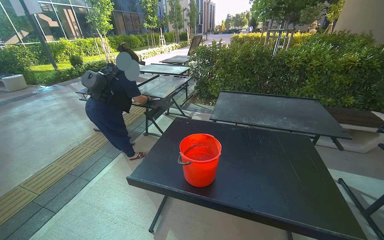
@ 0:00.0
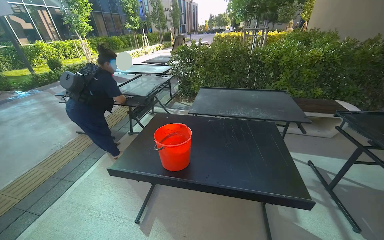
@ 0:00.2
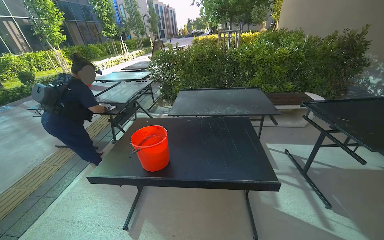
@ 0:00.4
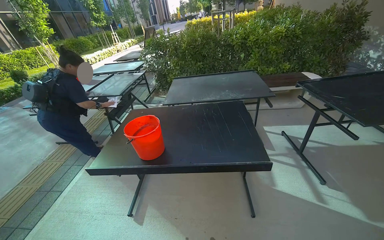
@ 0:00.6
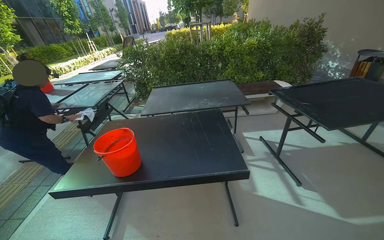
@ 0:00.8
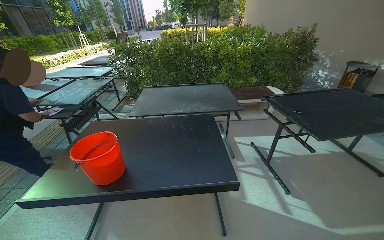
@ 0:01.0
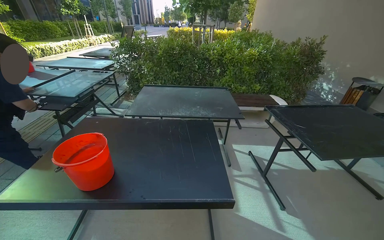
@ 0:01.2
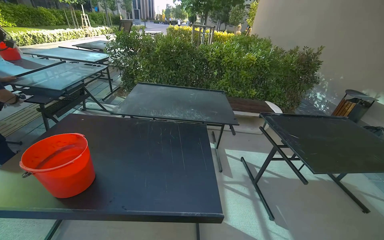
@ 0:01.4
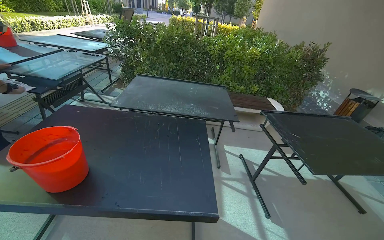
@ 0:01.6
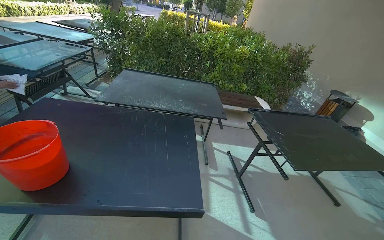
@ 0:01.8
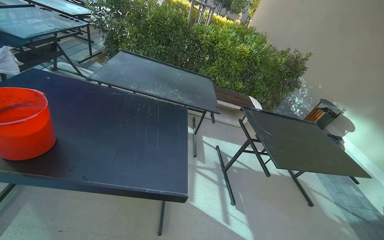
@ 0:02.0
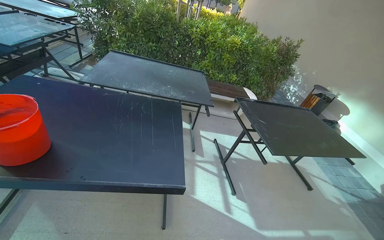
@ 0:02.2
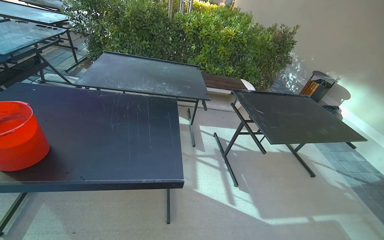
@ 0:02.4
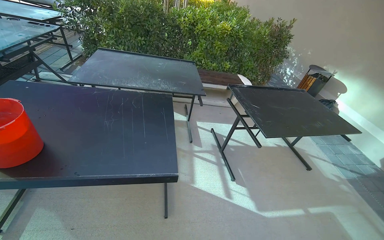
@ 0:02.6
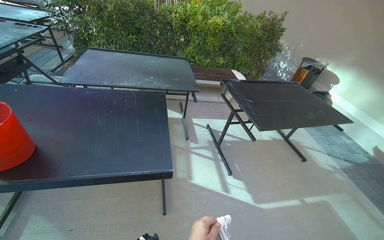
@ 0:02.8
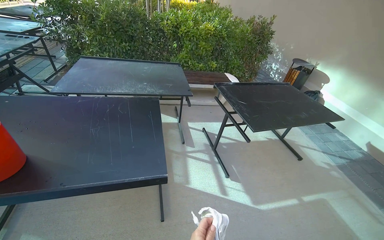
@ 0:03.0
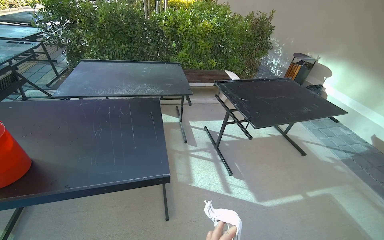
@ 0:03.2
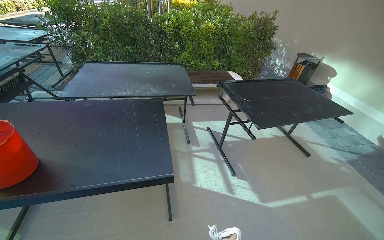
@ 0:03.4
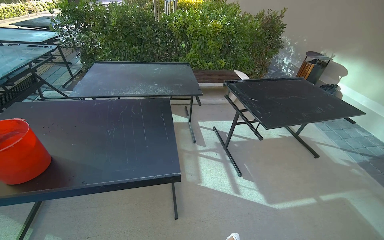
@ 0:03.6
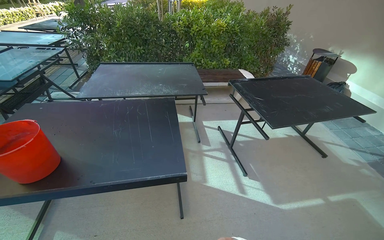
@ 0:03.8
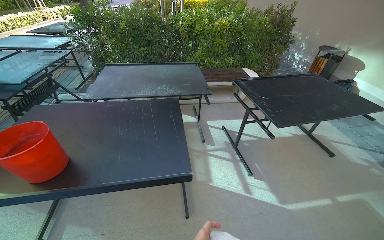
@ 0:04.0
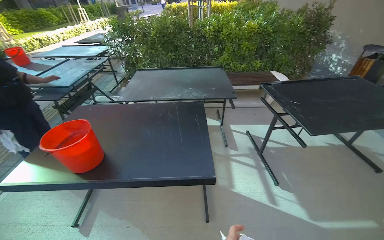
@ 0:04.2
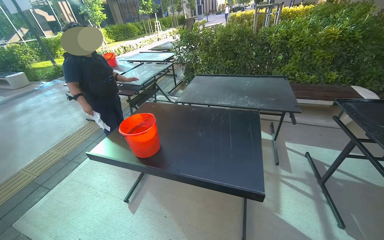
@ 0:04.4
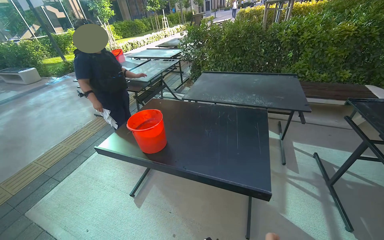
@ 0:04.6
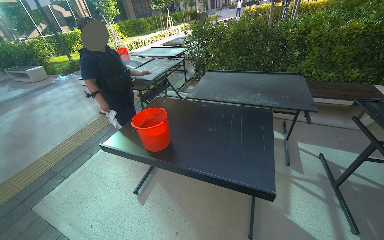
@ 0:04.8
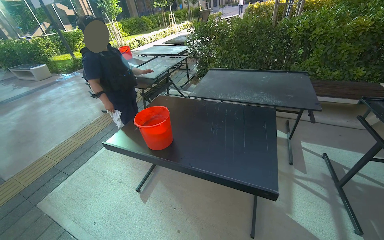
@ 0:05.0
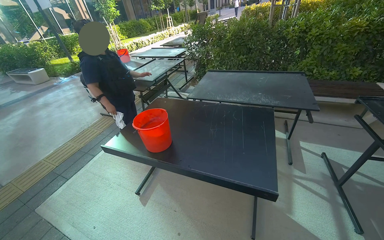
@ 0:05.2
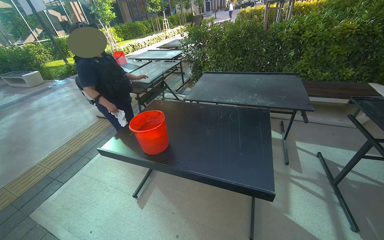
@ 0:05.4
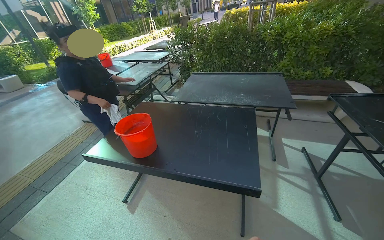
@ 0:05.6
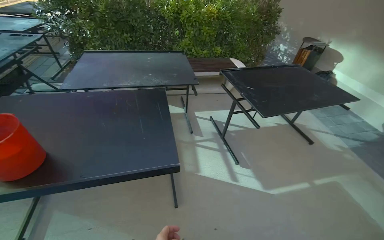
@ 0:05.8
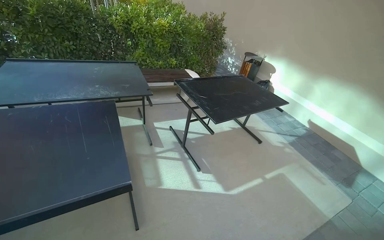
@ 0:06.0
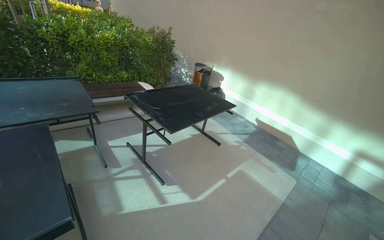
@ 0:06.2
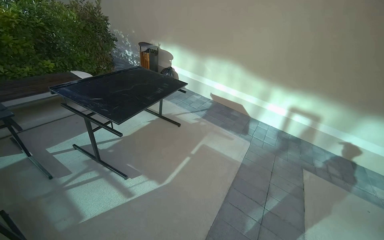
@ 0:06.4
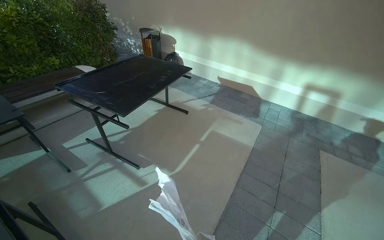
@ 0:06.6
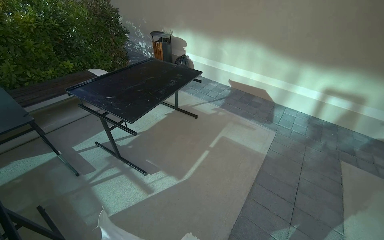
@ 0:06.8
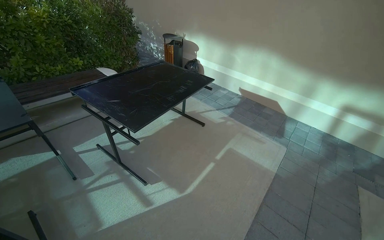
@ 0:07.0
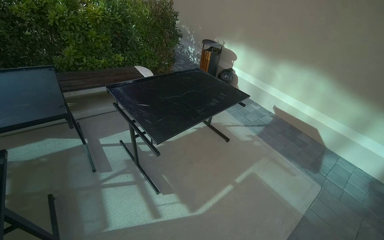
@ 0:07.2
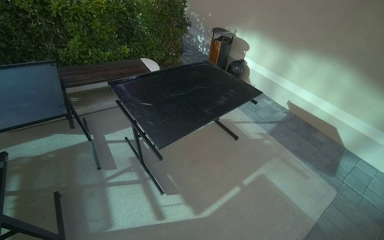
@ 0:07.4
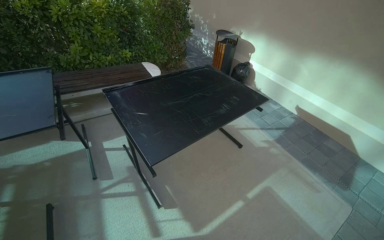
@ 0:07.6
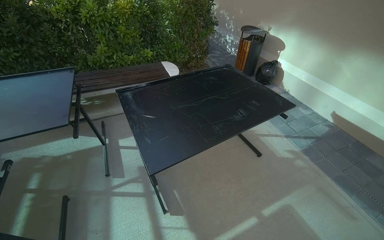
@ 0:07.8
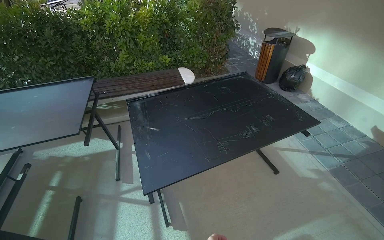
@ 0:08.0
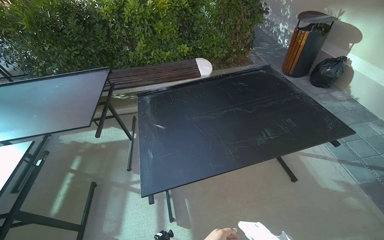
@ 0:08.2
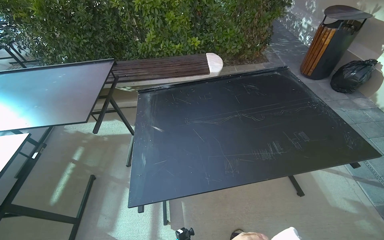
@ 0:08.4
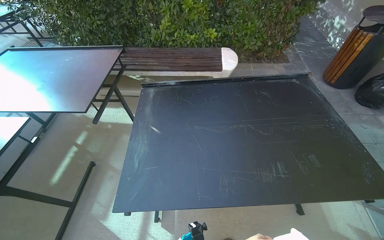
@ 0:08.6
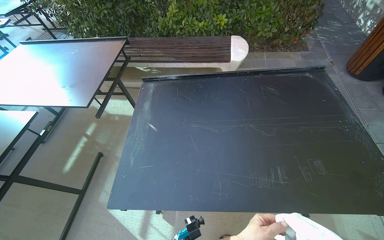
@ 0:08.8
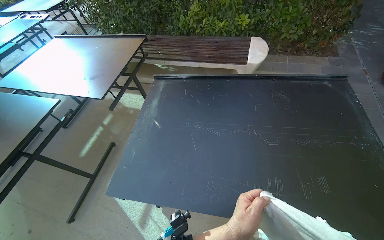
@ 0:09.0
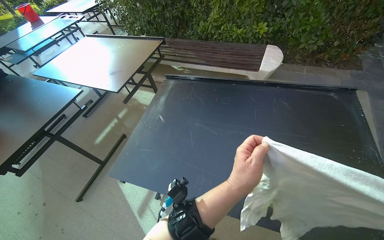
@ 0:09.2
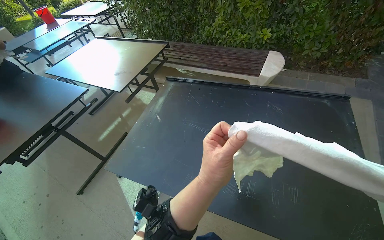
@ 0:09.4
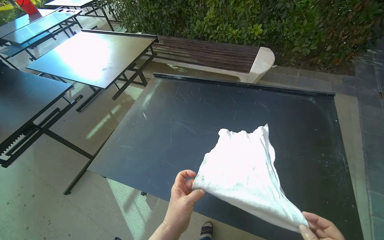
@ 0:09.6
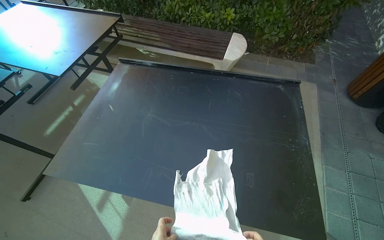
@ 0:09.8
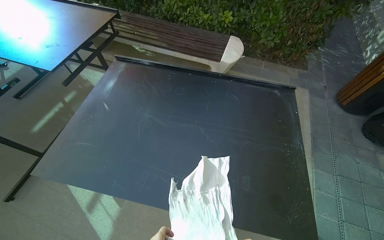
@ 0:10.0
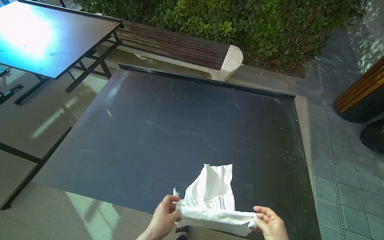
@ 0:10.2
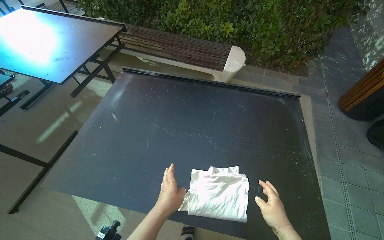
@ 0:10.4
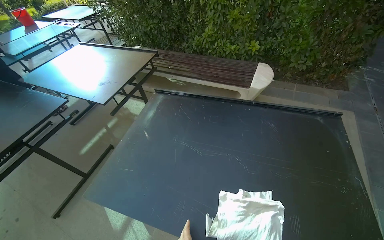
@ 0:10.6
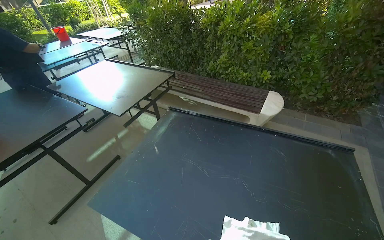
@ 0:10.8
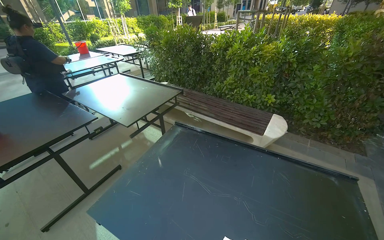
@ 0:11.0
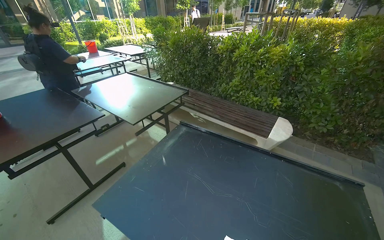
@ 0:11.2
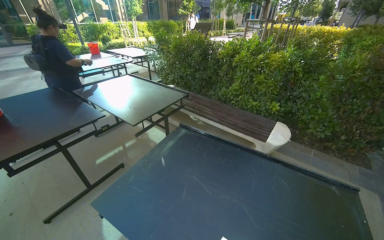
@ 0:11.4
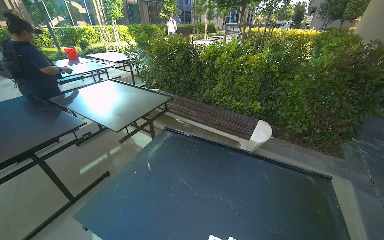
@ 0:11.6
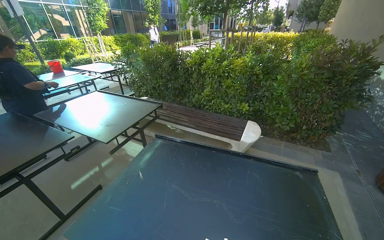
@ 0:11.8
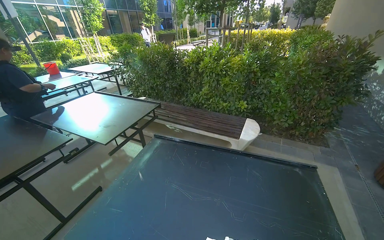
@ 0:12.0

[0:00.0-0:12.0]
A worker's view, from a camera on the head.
Job: wiping surfaces.
The whole recording: Wiping outdoor tables. The worker dips and wrings a cloth, then wipes the tops, undersides, and frames of outdoor tables.
0:00.0 to 0:01.6: The head travels to the right, approximately 40 cm. The view swings approximately 20 degrees to the right.
0:03.0 to 0:04.4: The view pans to the left by roughly 30 degrees.
0:04.4 to 0:06.0: The head rotates about 45 degrees to the right.
0:06.0 to 0:07.6: The camera is carried approximately 70 cm.
0:07.6 to 0:09.0: The head travels approximately 80 cm. The wearer's head swings approximately 50 degrees to the left. The view tips downward by approximately 15 degrees.
0:10.4 to 0:12.0: The camera pitches upward, by approximately 25 degrees.

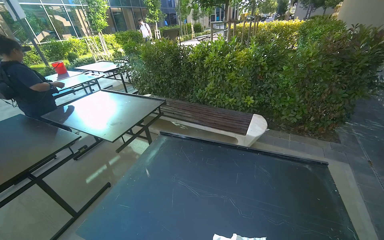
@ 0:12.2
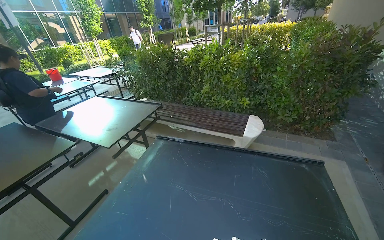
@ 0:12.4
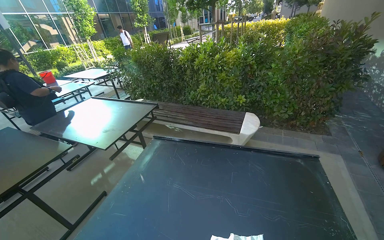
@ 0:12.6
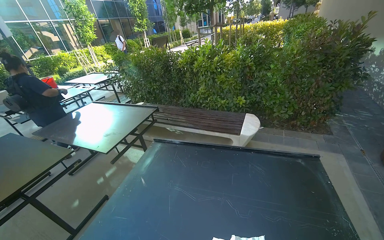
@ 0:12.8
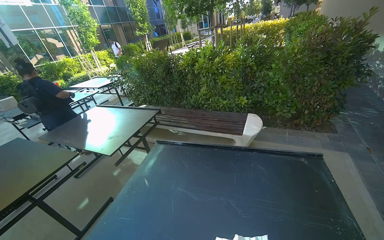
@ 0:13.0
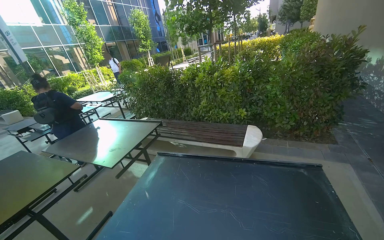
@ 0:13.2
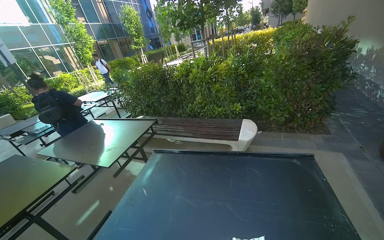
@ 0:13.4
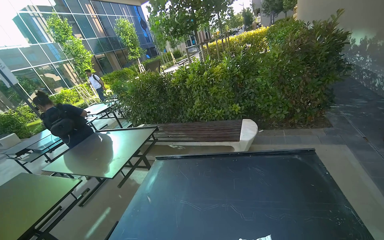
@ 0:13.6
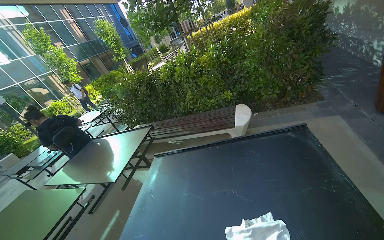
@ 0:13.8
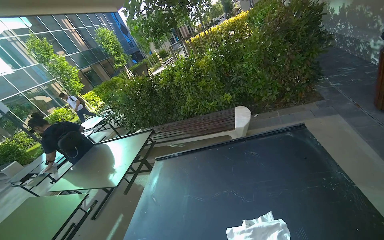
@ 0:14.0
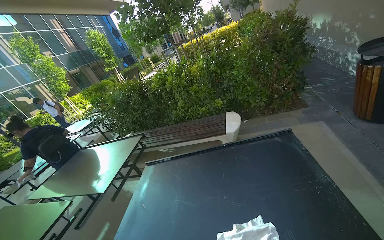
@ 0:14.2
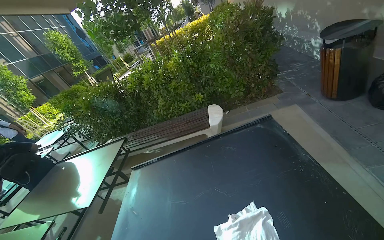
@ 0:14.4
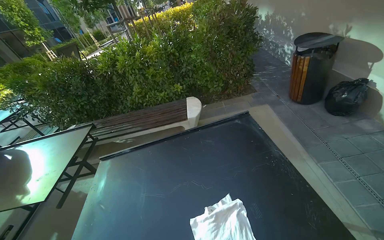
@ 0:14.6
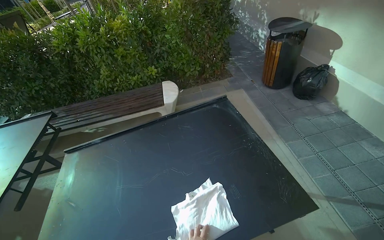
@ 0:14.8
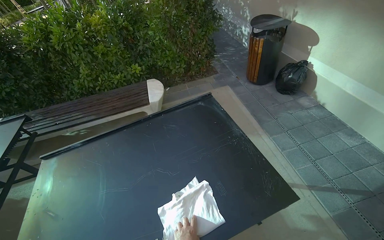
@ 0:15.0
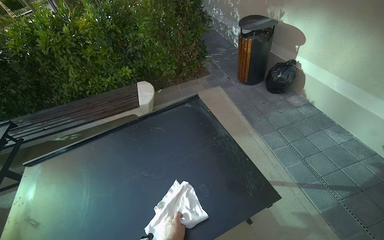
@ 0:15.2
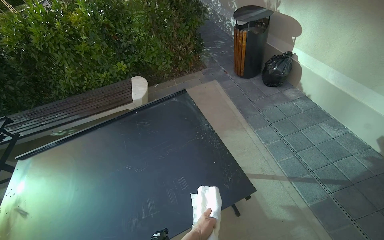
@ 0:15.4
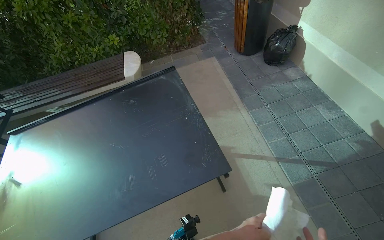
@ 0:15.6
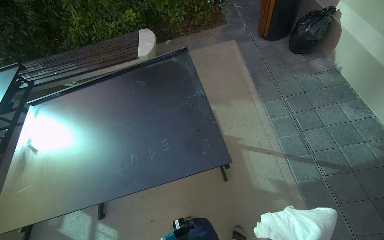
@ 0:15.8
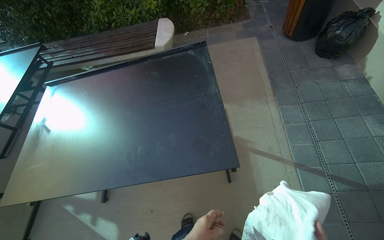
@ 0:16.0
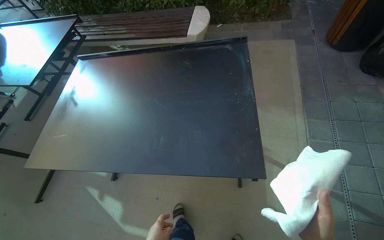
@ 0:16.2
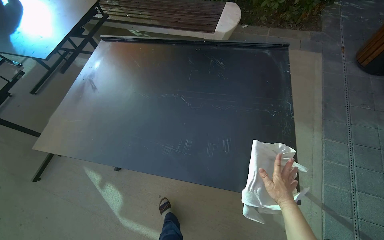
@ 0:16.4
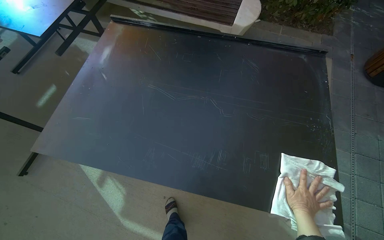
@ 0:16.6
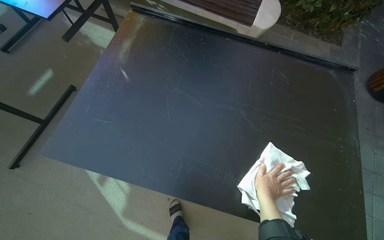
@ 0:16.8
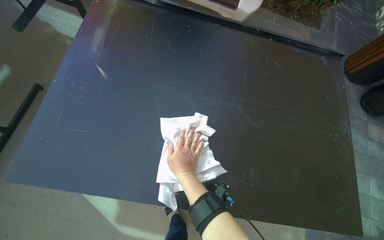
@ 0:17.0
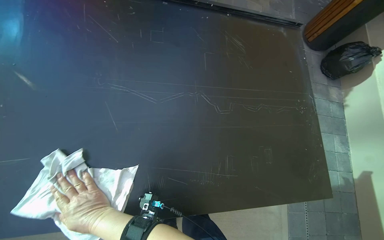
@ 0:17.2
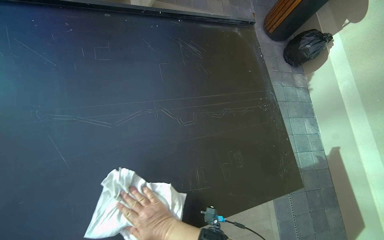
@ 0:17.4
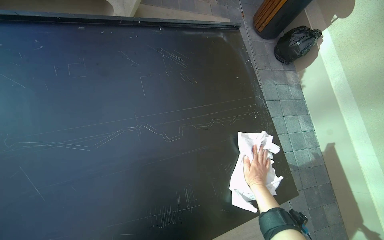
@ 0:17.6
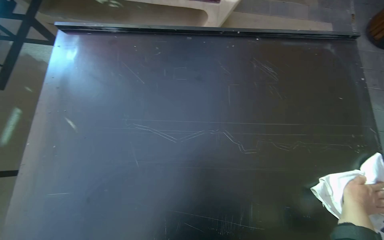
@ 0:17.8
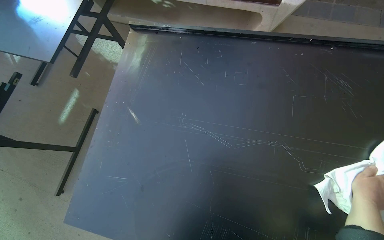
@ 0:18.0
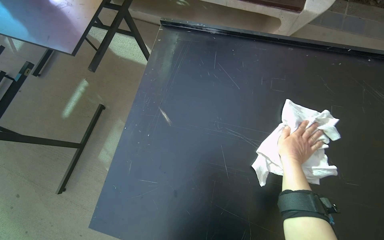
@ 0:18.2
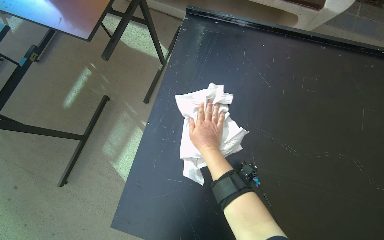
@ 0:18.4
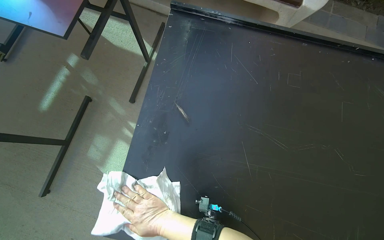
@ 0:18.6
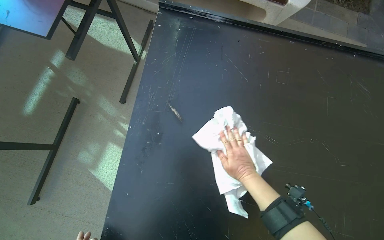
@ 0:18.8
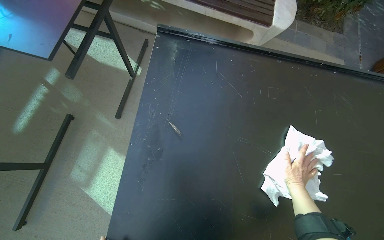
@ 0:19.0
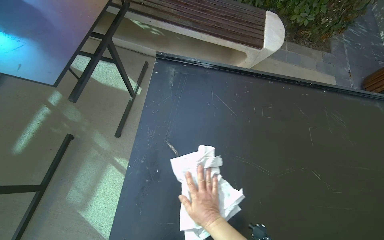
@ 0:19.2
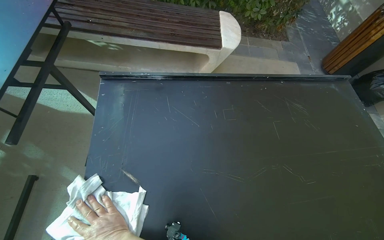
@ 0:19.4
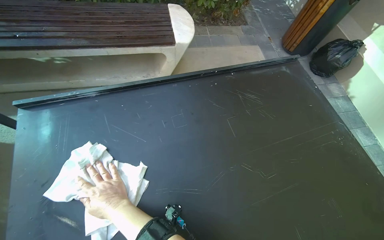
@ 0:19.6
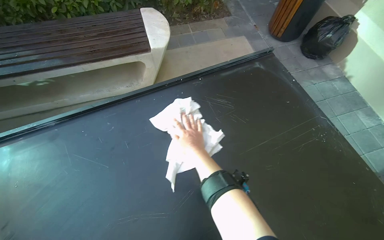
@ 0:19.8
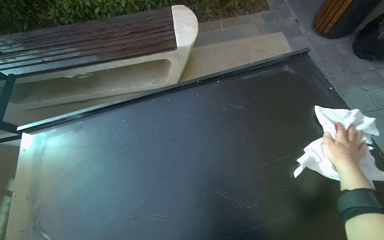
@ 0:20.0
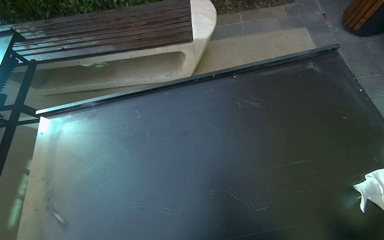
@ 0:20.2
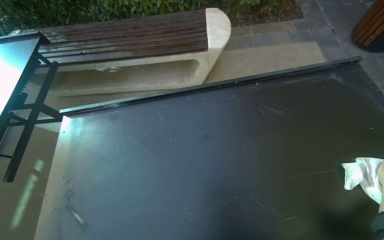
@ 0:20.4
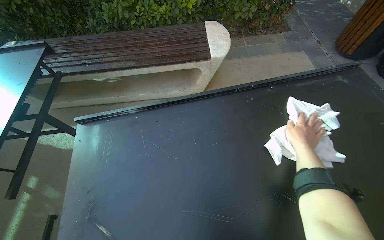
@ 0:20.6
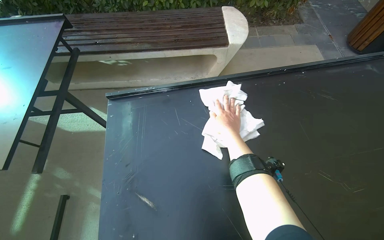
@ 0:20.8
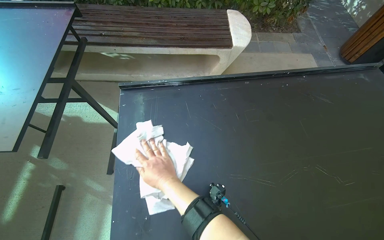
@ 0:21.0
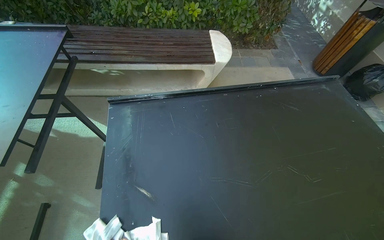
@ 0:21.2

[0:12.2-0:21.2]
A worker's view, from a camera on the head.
Job: wiping surfaces.
The whole recording: Wiping outdoor tables. The worker dips and wrings a cloth, then wipes the tops, undersides, and frames of outdoor tables.
0:13.8 to 0:15.2: The view swings approximately 30 degrees to the right.
0:15.2 to 0:16.6: The camera pitches downward, by some 25 degrees. The scene rotates clockwise by approximately 35 degrees.
0:18.2 to 0:19.8: The wearer's head swings approximately 40 degrees to the right.
